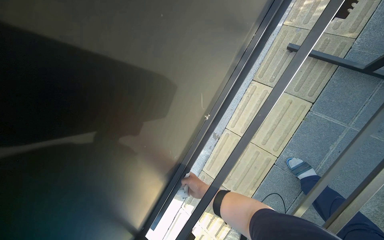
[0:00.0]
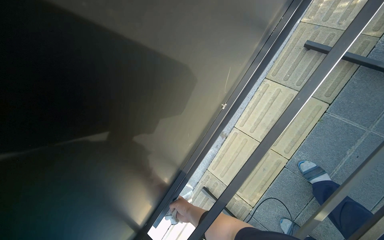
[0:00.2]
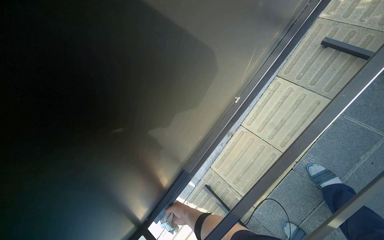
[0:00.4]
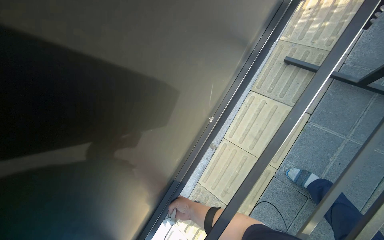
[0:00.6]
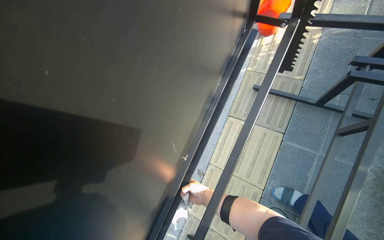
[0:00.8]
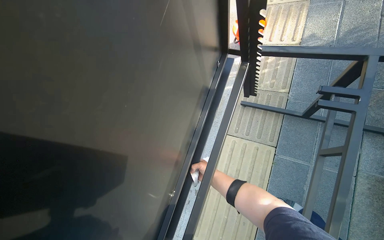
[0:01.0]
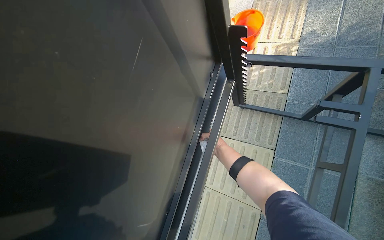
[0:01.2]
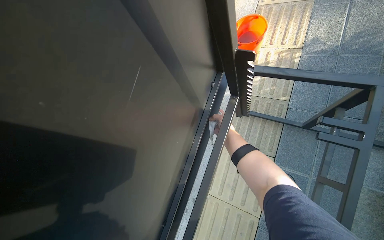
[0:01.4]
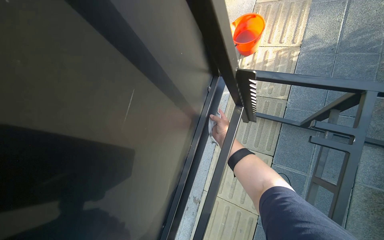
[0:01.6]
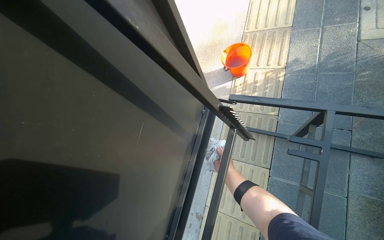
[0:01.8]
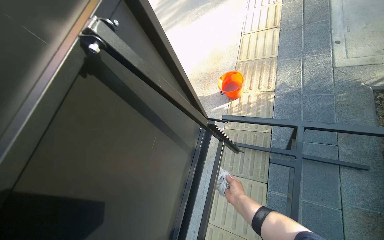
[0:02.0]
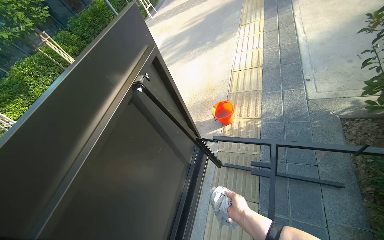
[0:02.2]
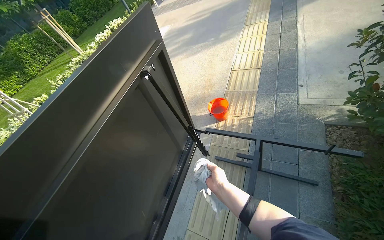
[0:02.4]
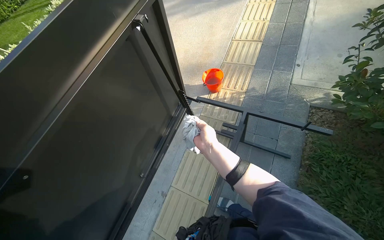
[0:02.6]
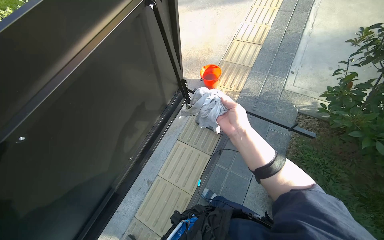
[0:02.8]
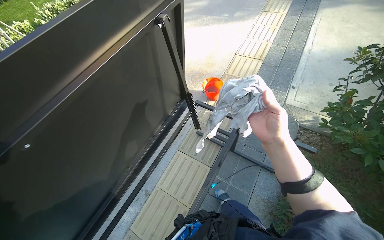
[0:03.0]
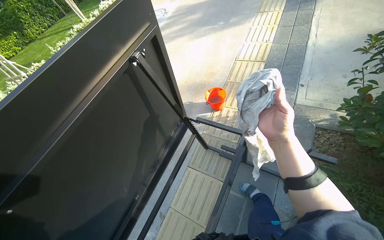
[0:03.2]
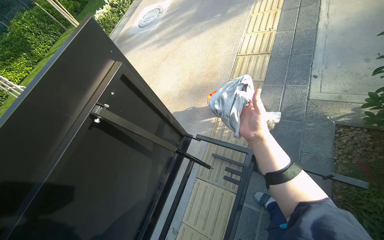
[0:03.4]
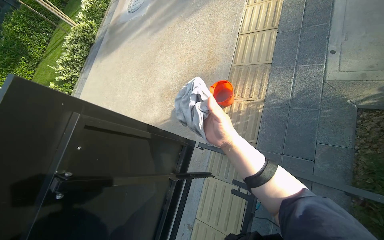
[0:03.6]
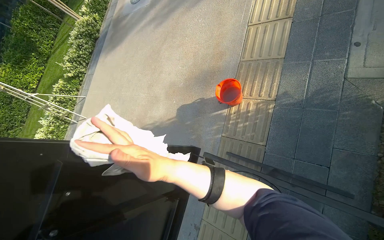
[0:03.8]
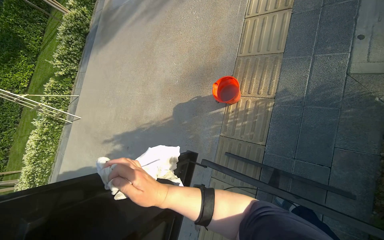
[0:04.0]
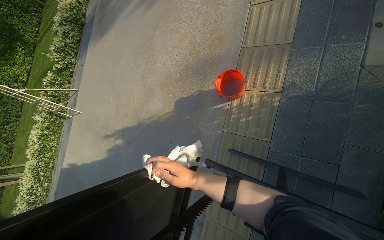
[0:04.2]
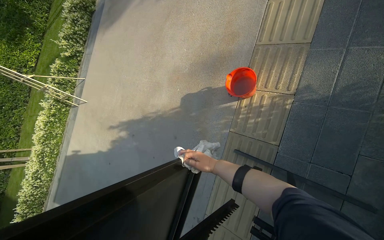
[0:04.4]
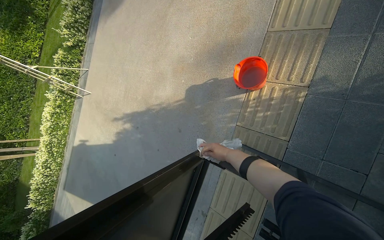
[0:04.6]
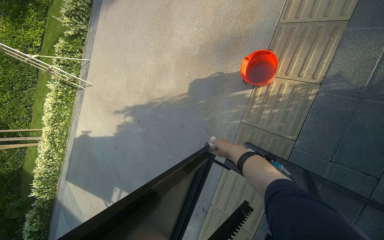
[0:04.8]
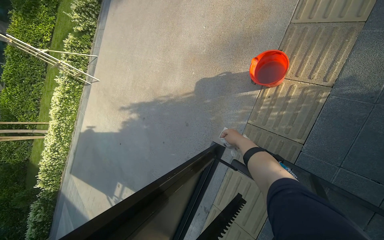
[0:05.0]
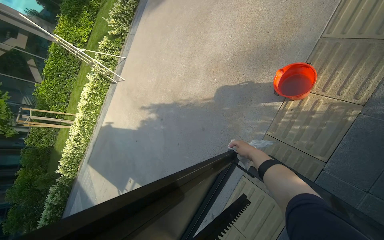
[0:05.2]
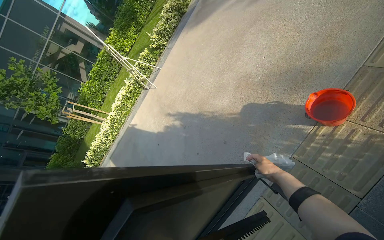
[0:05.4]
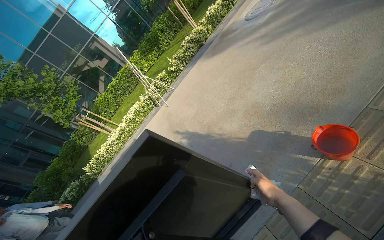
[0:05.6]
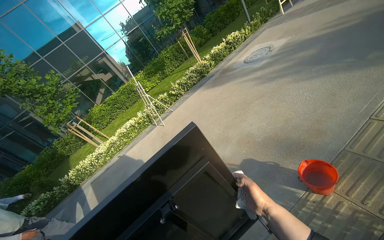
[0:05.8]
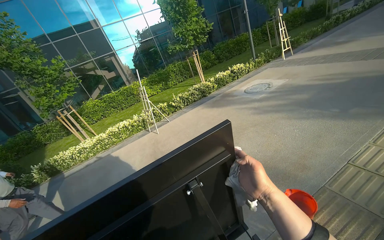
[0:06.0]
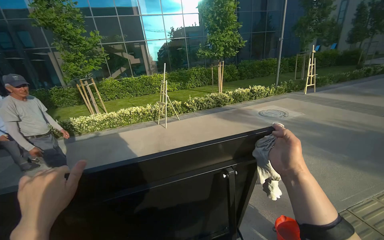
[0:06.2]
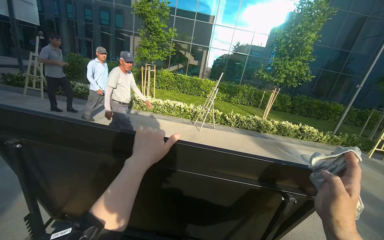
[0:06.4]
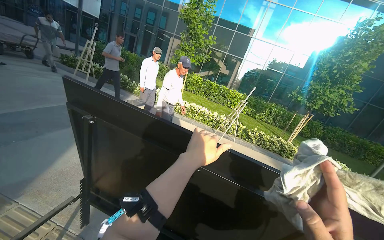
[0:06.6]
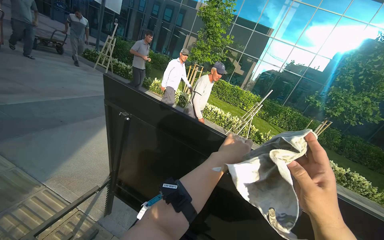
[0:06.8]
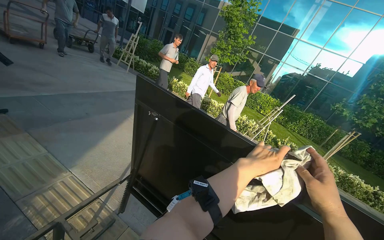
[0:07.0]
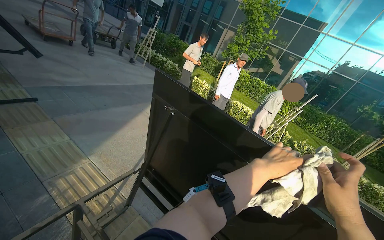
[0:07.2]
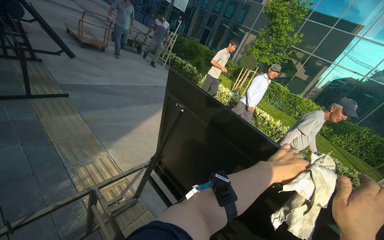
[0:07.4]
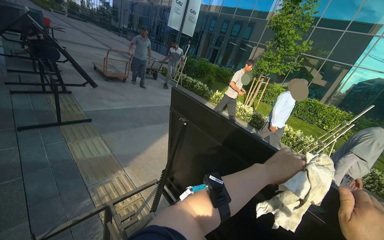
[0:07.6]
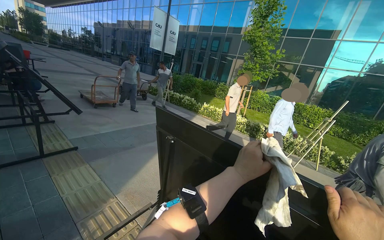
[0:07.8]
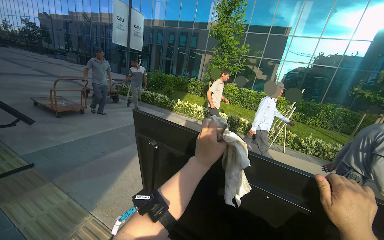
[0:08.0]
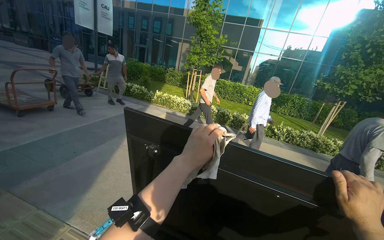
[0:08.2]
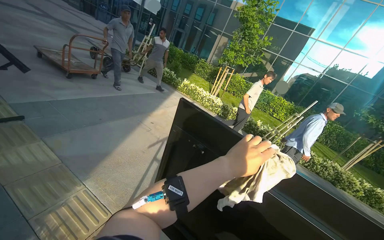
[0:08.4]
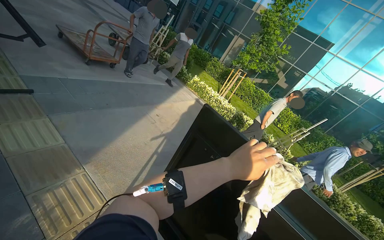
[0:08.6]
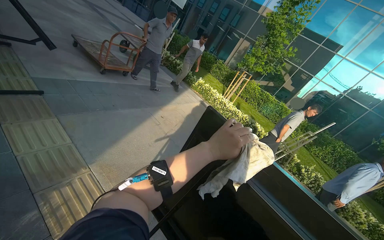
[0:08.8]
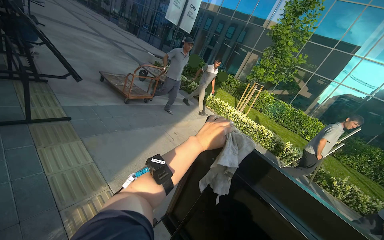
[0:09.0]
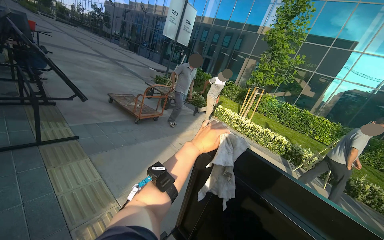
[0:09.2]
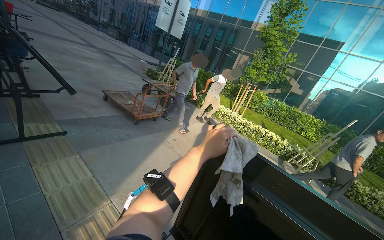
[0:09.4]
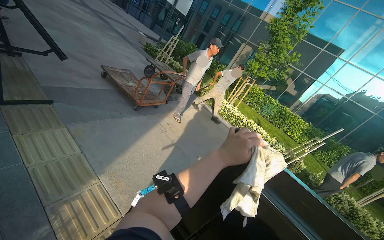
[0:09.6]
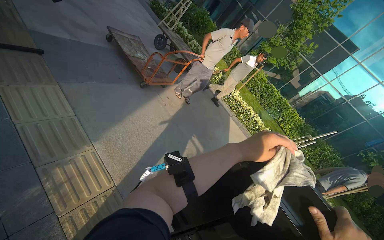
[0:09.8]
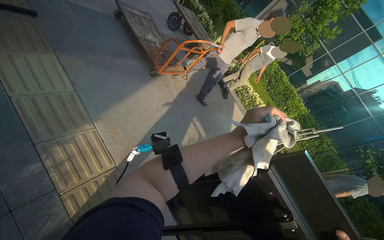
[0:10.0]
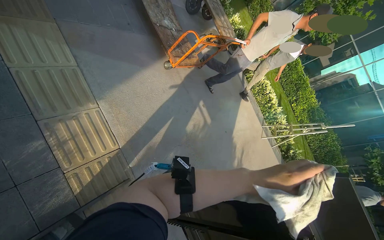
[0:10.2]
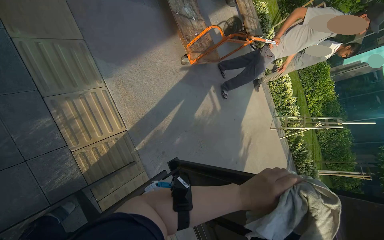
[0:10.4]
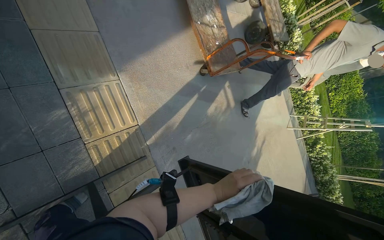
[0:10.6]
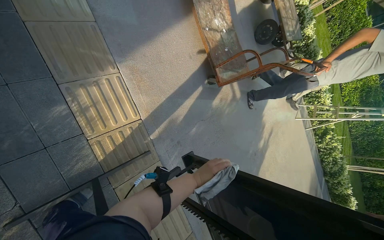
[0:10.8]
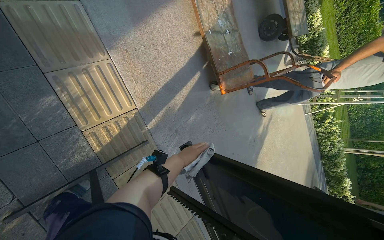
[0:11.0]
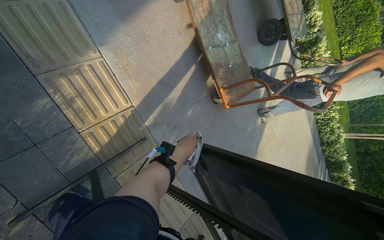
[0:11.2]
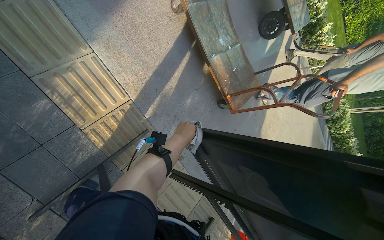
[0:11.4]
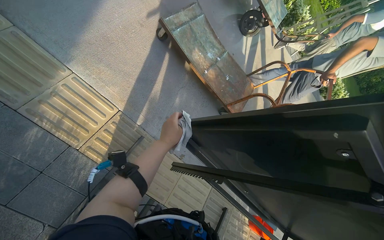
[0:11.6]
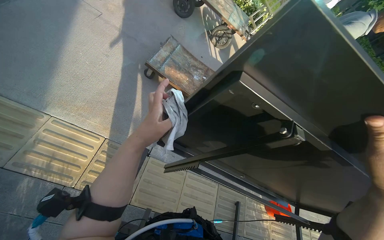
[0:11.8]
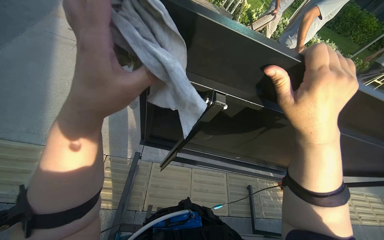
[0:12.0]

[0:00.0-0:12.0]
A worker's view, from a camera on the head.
Job: wiping surfaces.
The whole recording: Cleaning table frame and underside. The worker wipes the frame and underside of the display table with a cloth.
0.0 to 1.6 s: The view tilts roughly 15 degrees upward. The right hand goes approximately 60 cm up the picture and to the right.
1.6 to 3.0 s: The camera is carried some 50 cm. The camera pitches upward, by approximately 15 degrees.
3.0 to 4.4 s: The head travels about 70 cm. The view pans to the left by some 15 degrees. The view tilts about 15 degrees downward.
4.4 to 6.0 s: The wearer moves roughly 50 cm. The head turns to the left by about 50 degrees. The wearer looks approximately 25 degrees further upward.
6.0 to 7.6 s: The camera is carried some 50 cm. The wearer looks some 75 degrees further to the left. The view tilts about 15 degrees upward.
7.6 to 9.0 s: The left hand moves to the left and farther from the camera, about 50 cm.
9.0 to 10.4 s: The wearer moves approximately 60 cm. The camera pitches downward, by about 35 degrees. Everything in view rotates roughly 25 degrees clockwise.
10.4 to 12.0 s: The view tips downward by some 15 degrees. The scene turns roughly 50 degrees counterclockwise in the picture.

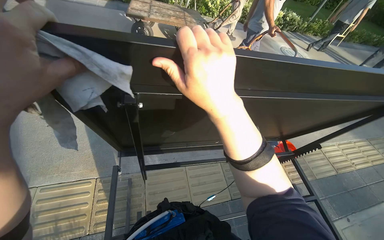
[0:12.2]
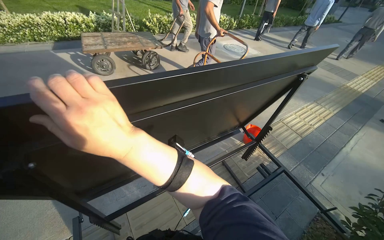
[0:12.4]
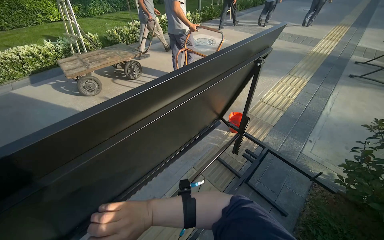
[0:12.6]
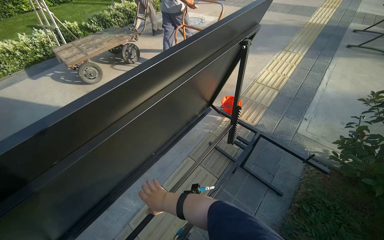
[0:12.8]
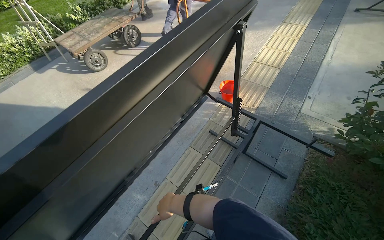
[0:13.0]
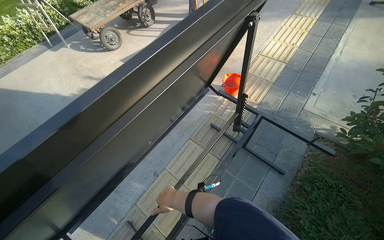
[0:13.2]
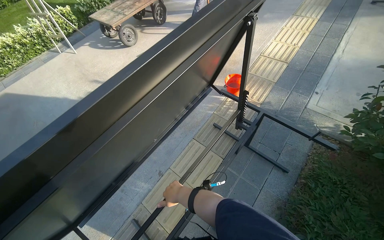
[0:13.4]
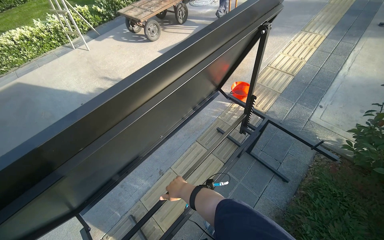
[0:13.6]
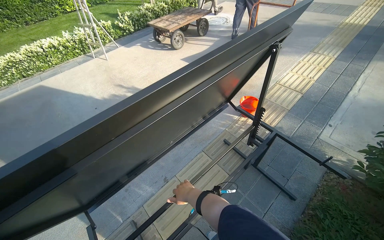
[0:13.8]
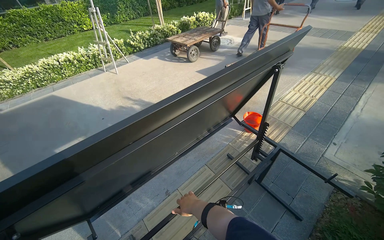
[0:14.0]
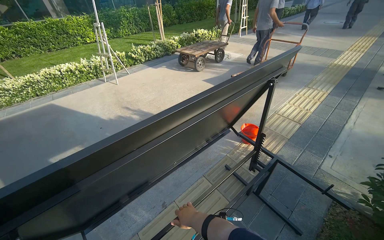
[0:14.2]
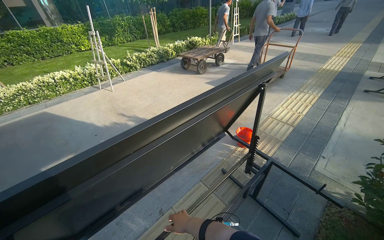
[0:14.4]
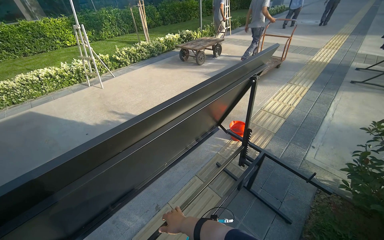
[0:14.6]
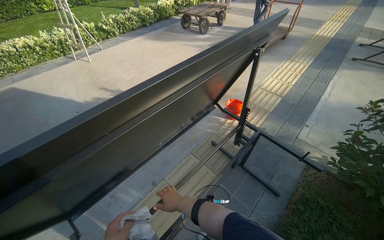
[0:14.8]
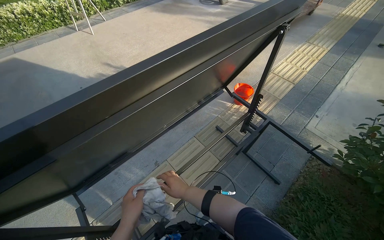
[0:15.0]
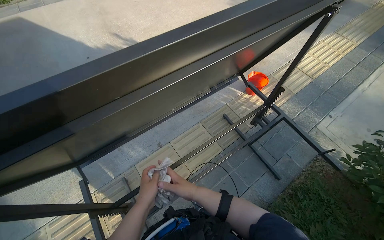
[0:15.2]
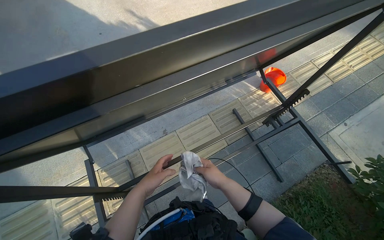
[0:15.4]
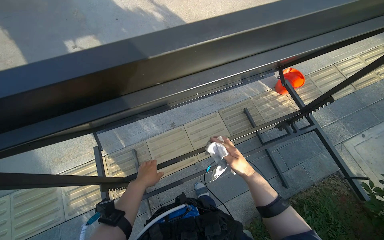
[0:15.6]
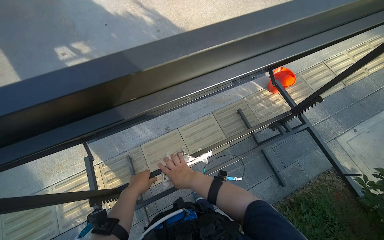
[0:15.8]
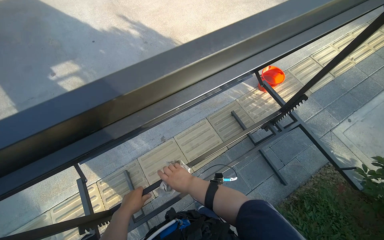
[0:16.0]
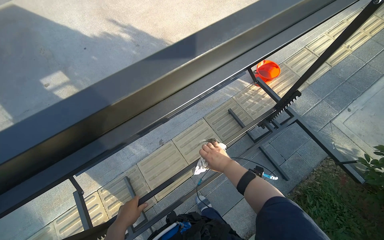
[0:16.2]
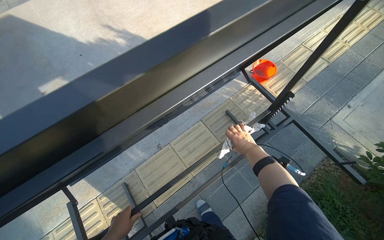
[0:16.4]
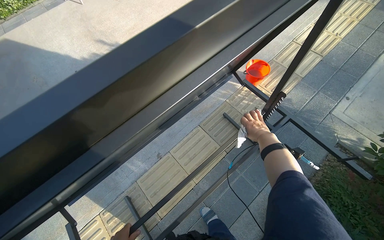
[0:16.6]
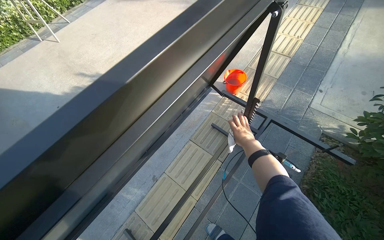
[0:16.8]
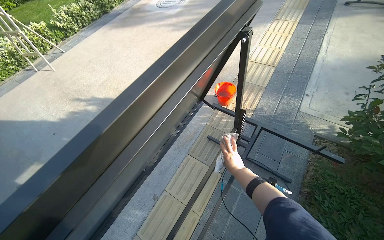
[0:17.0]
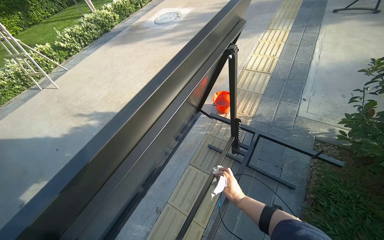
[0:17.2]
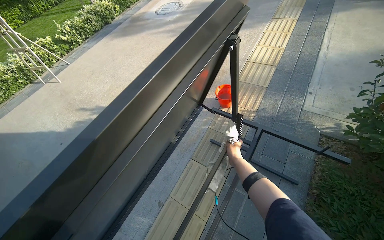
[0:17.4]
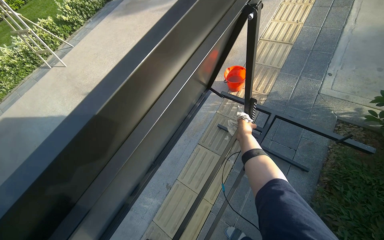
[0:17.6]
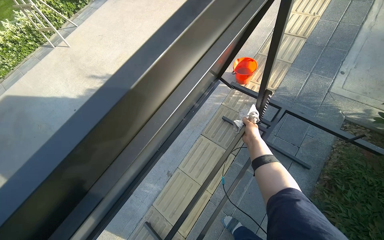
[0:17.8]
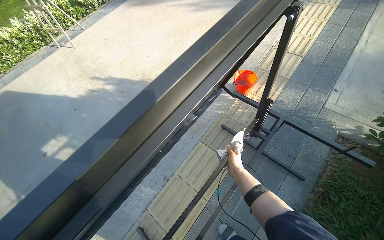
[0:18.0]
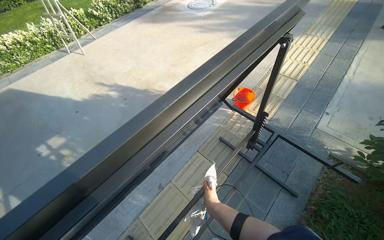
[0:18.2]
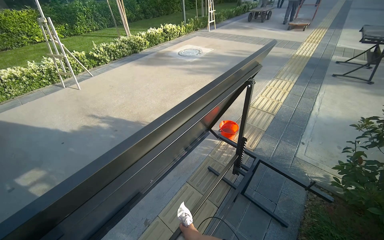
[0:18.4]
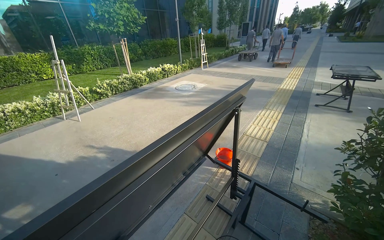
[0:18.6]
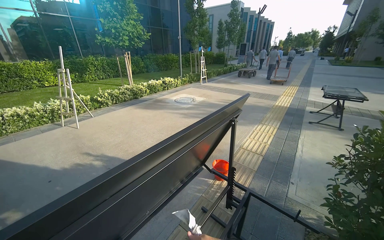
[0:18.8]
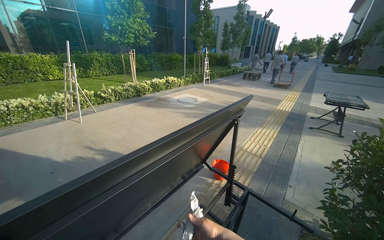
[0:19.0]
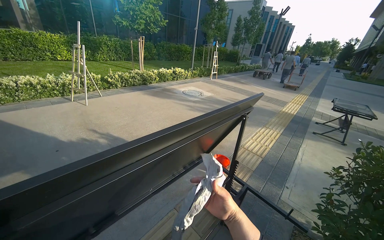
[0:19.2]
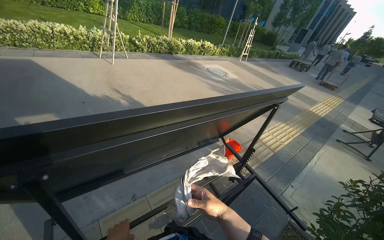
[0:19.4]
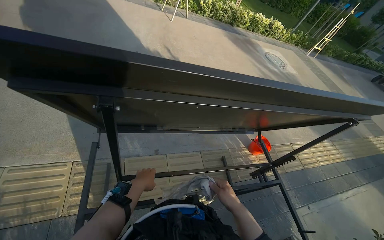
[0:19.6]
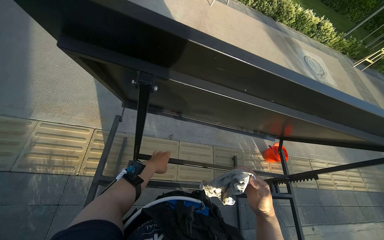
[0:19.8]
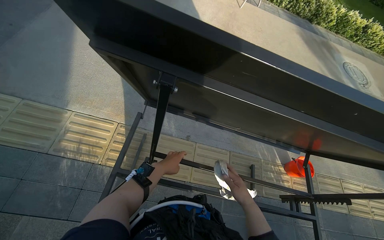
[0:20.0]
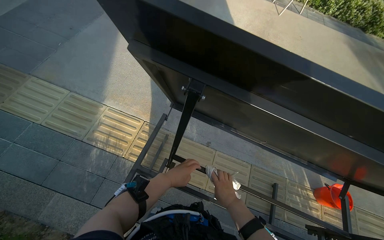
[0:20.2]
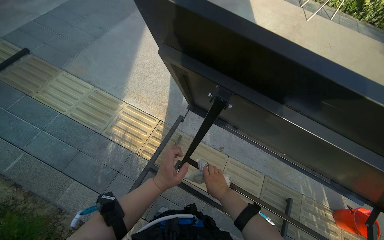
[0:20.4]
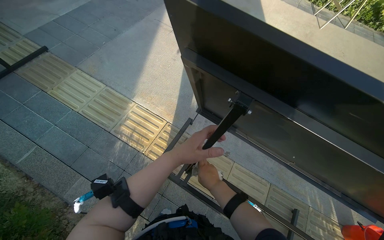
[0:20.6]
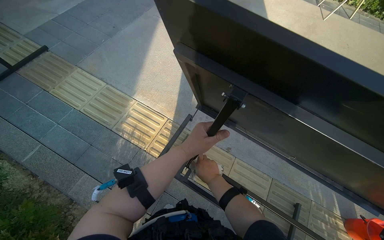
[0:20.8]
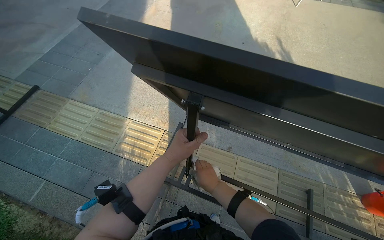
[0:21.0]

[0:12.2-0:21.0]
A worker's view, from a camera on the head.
Job: wiping surfaces.
The whole recording: Cleaning table frame and underside. The worker wipes the frame and underside of the display table with a cloth.
12.2 to 13.6 s: Everything in view rotates approximately 35 degrees counterclockwise.
15.2 to 16.6 s: The right hand moves left and right over some 30 cm, changing direction 2 times.
16.6 to 18.0 s: The right hand moves up and down the picture over some 25 cm, changing direction 2 times.
18.0 to 19.6 s: The wearer moves approximately 50 cm. The camera pitches upward, by about 15 degrees. Everything in view rotates about 45 degrees clockwise.
19.6 to 21.0 s: The head rotates approximately 35 degrees to the left.
